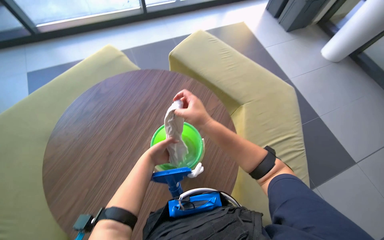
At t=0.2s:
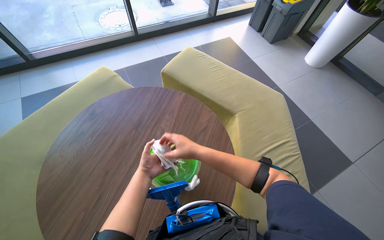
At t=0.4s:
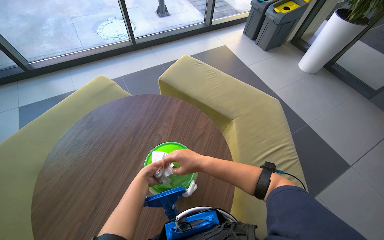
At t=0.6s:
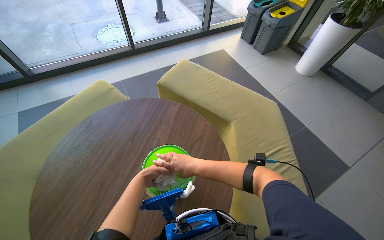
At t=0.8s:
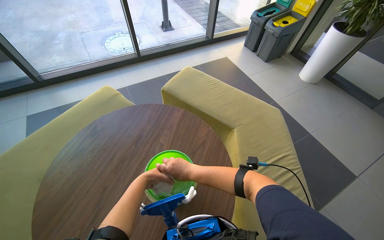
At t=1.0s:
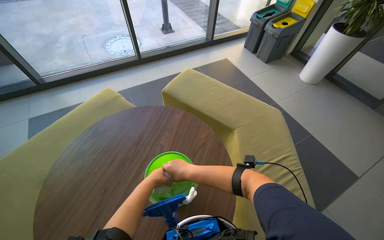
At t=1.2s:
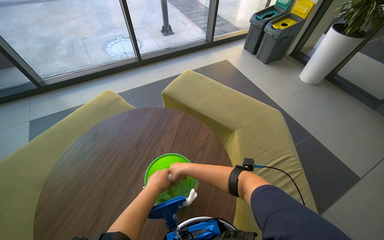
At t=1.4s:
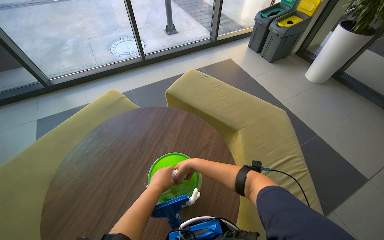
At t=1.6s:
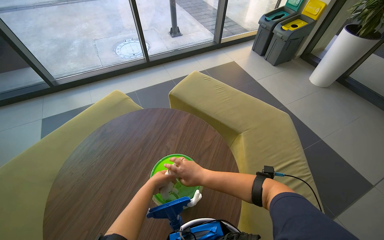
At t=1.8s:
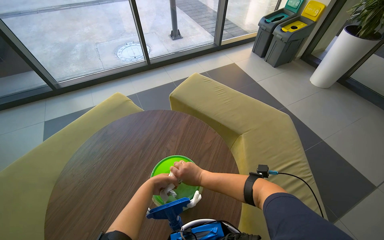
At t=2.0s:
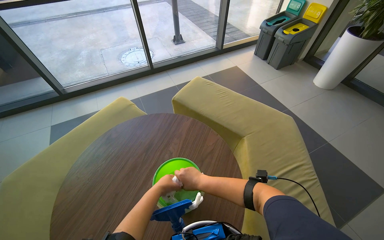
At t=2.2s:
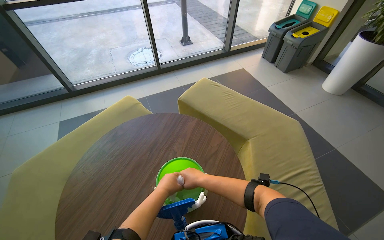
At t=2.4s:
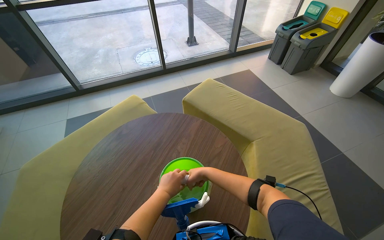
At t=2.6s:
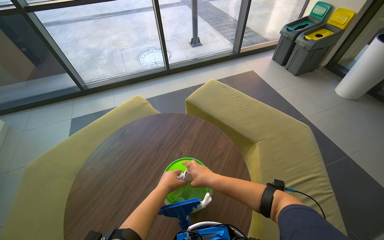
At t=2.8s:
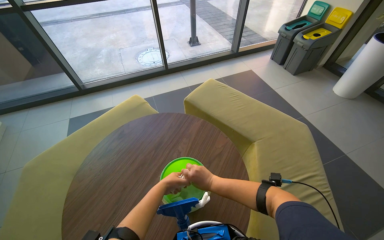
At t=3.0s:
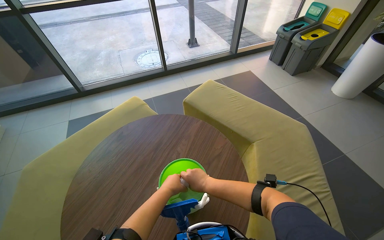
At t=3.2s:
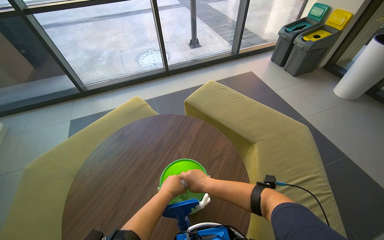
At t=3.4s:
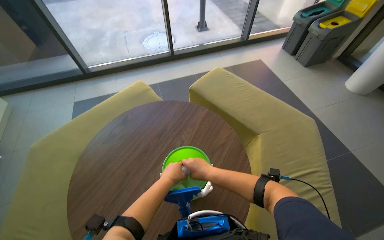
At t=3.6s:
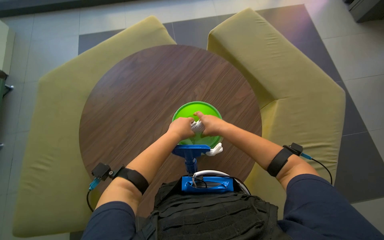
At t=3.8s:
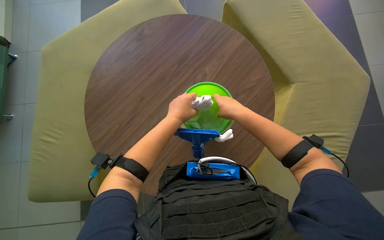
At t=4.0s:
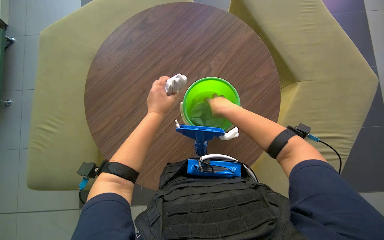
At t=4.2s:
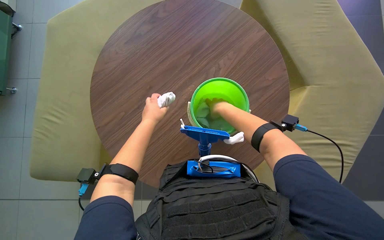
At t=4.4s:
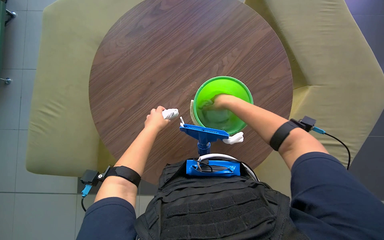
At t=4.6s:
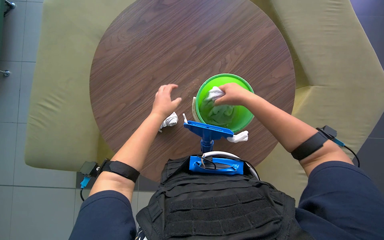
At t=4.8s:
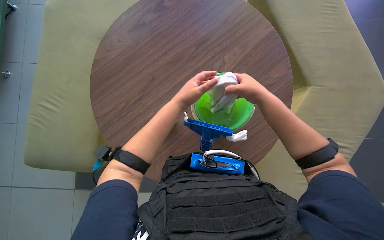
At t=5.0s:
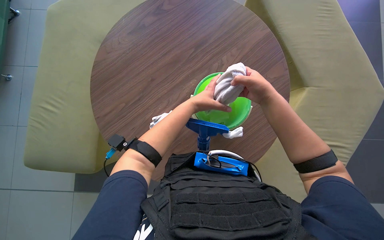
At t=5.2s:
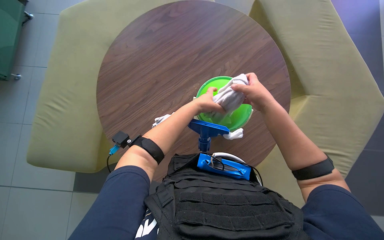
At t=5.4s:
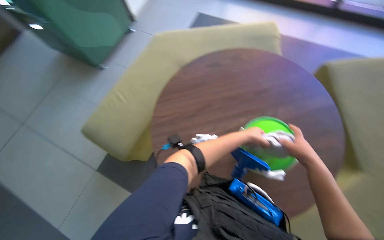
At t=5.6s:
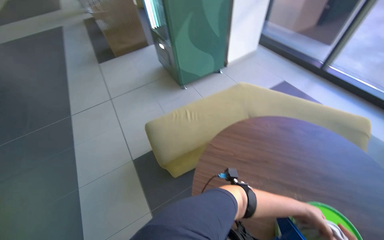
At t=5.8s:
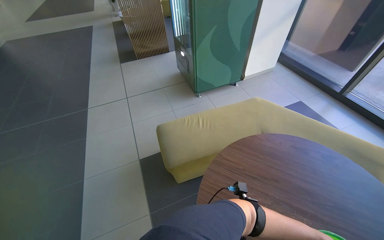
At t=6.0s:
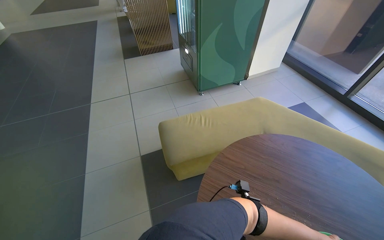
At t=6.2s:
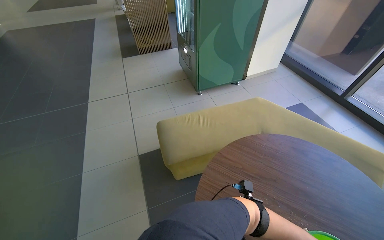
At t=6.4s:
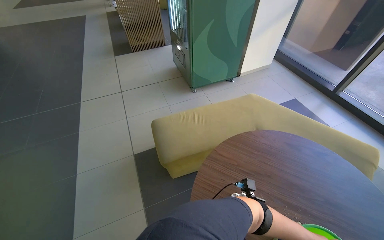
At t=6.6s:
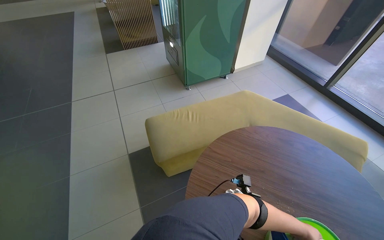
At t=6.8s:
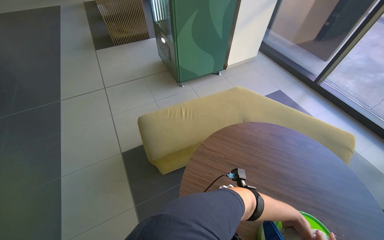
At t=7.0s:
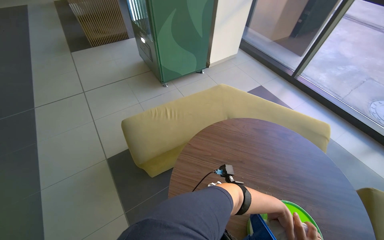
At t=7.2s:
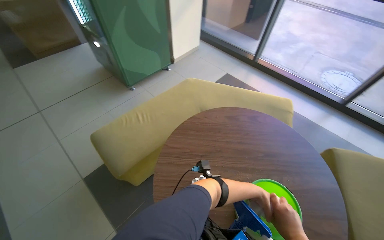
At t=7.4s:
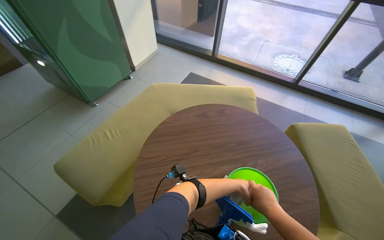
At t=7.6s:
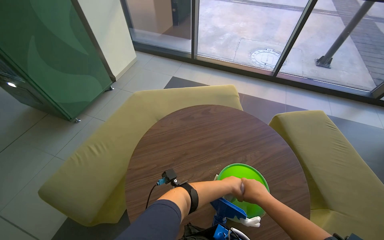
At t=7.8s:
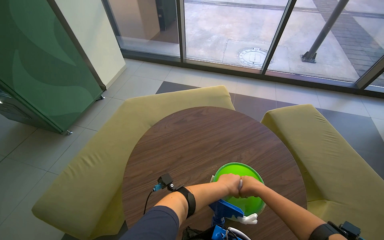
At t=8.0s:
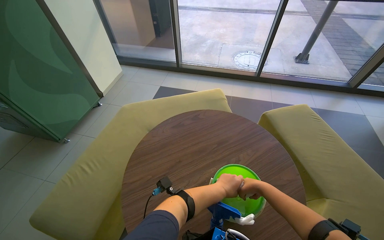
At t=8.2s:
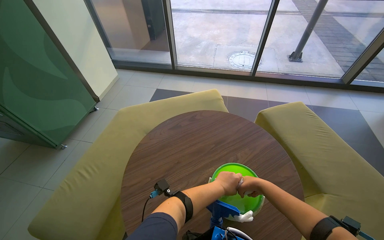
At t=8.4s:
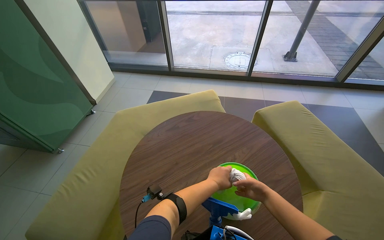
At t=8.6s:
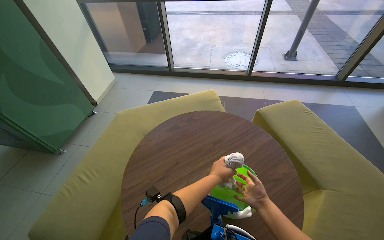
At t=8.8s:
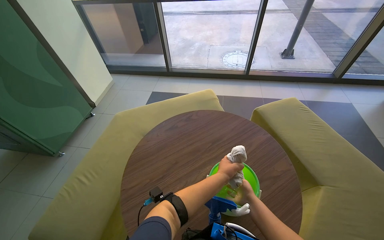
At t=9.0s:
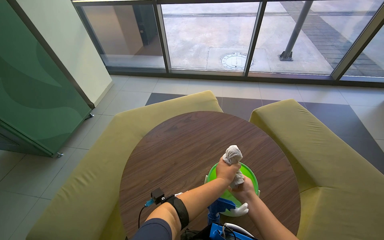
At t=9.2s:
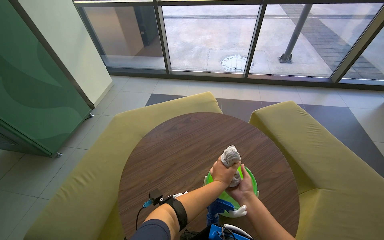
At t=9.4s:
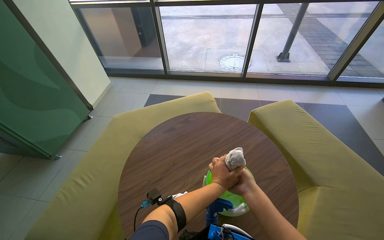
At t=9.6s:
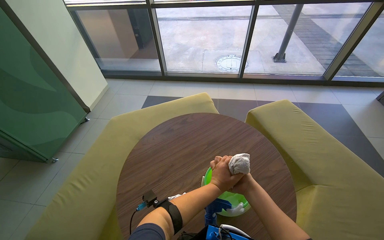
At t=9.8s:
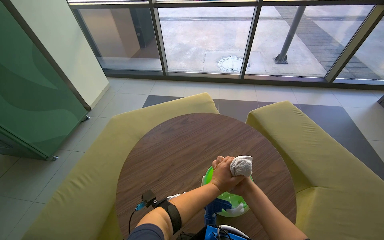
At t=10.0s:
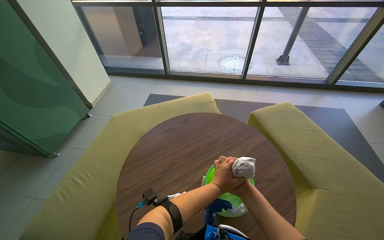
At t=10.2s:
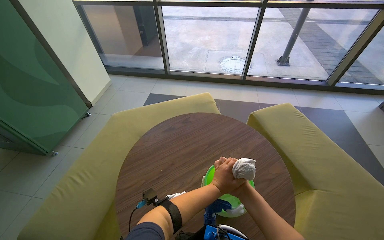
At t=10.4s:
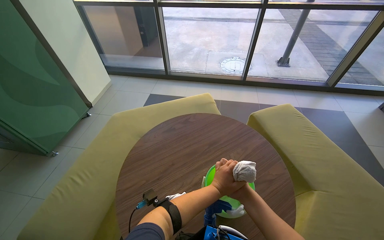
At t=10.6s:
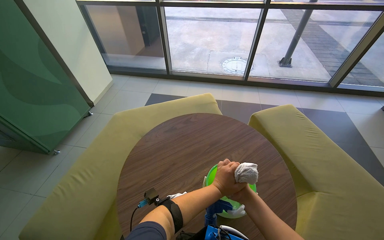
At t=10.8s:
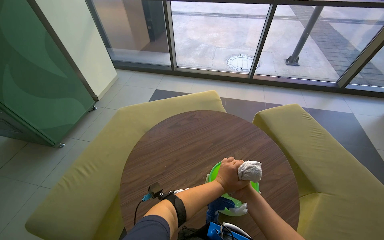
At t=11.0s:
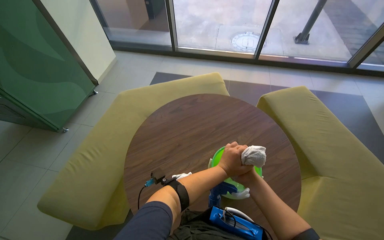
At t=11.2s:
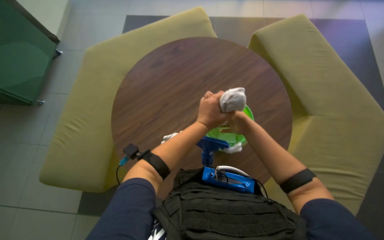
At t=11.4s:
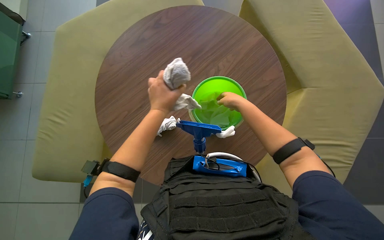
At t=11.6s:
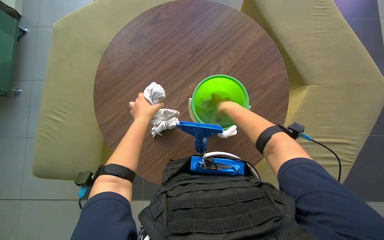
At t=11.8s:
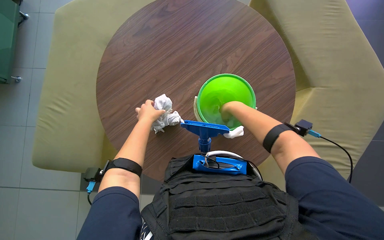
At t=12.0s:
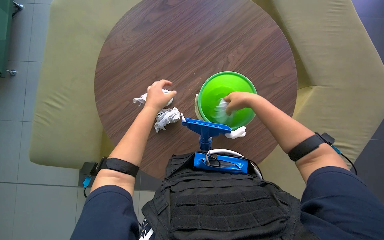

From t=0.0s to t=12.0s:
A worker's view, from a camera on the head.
Job: preparing cleaning supplies.
The whole recording: Preparing squeegee and cloth. The worker attaches a cloth to the squeegee tool, then dips it into the bucket and wrings it out.
From t=0.0s to t=1.6s: The view tilts some 10 degrees upward.
From t=1.6s to t=3.0s: The hands are busy where they are.
From t=3.0s to t=4.4s: The view tilts about 35 degrees downward.
From t=4.4s to t=6.0s: The wearer's head swings some 65 degrees to the left. The wearer looks approximately 25 degrees further upward.
From t=6.0s to t=7.6s: The wearer's head swings about 50 degrees to the right.
From t=7.6s to t=9.0s: The left hand travels nearer to the camera by some 10 cm.
From t=10.4s to t=12.0s: The camera pitches downward, by about 35 degrees.

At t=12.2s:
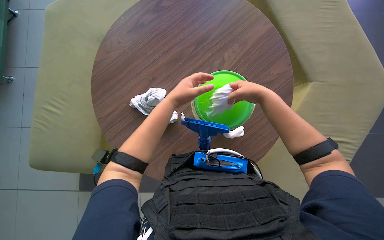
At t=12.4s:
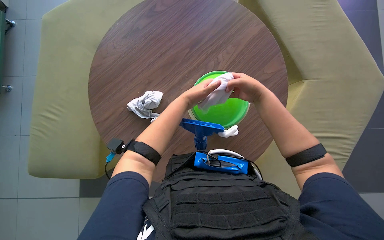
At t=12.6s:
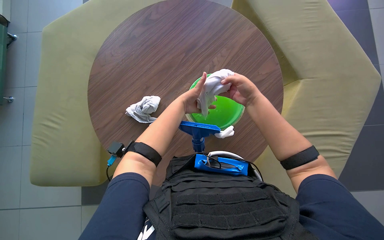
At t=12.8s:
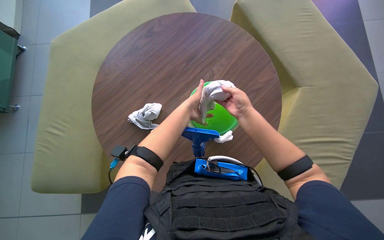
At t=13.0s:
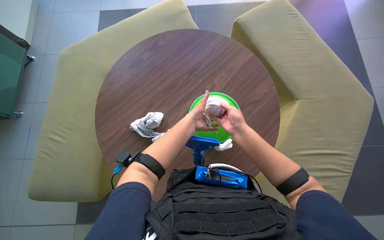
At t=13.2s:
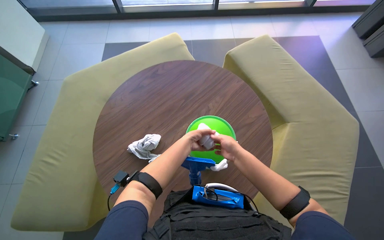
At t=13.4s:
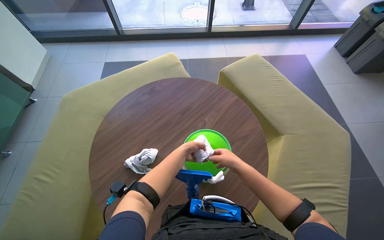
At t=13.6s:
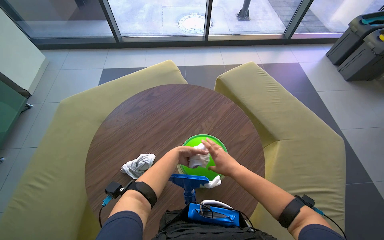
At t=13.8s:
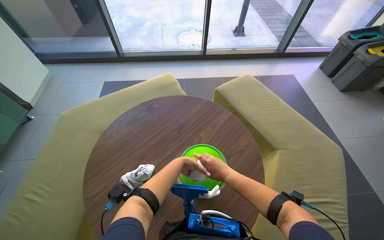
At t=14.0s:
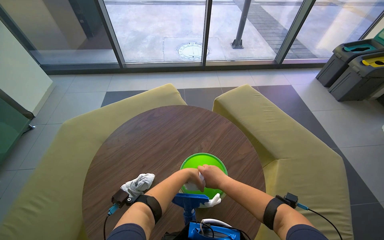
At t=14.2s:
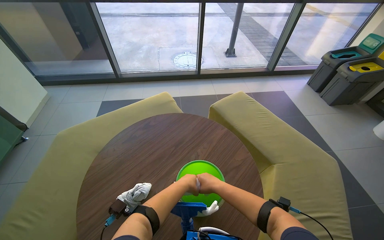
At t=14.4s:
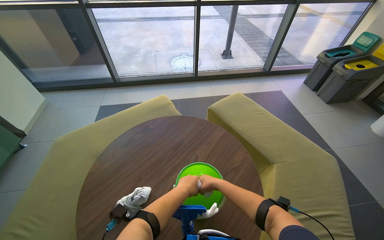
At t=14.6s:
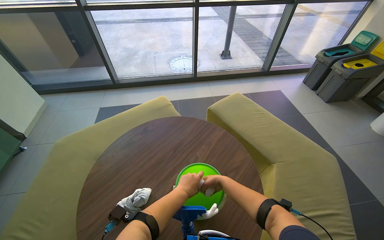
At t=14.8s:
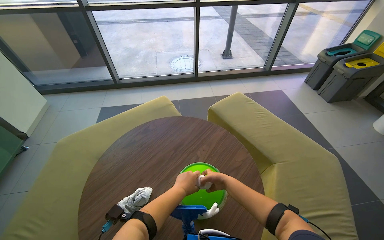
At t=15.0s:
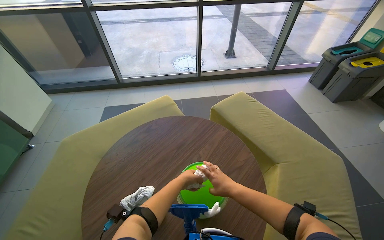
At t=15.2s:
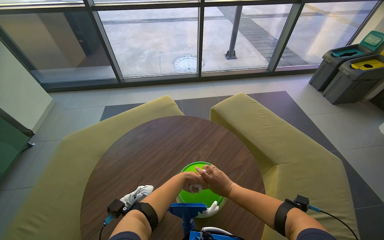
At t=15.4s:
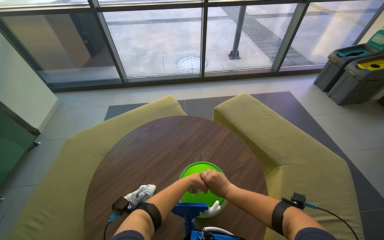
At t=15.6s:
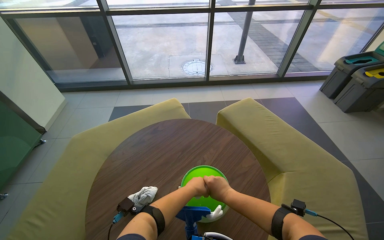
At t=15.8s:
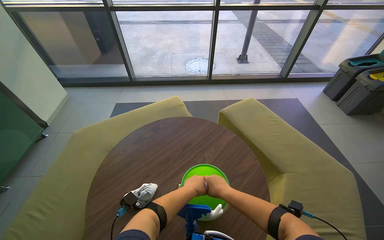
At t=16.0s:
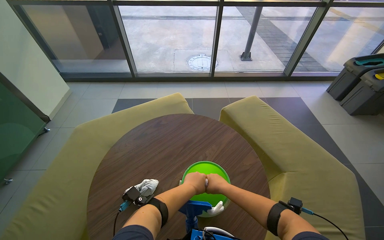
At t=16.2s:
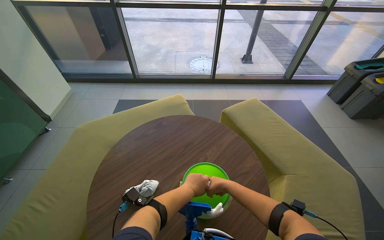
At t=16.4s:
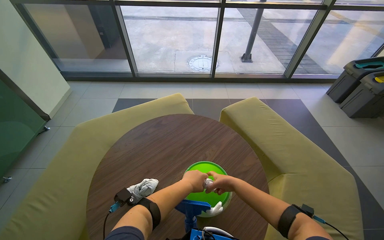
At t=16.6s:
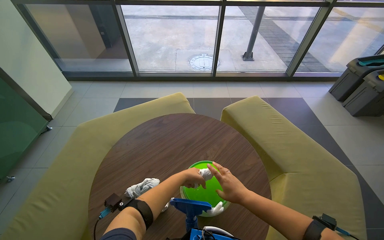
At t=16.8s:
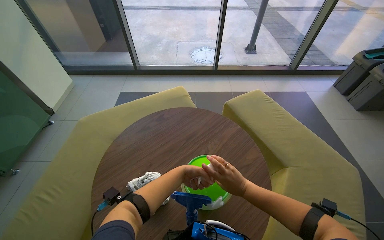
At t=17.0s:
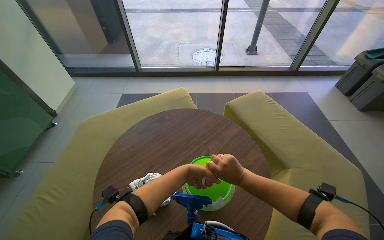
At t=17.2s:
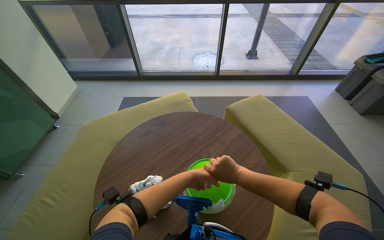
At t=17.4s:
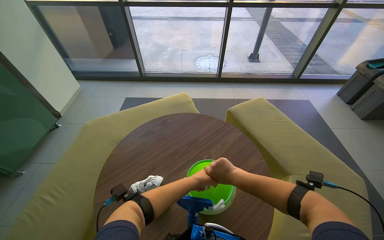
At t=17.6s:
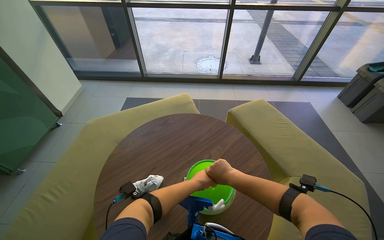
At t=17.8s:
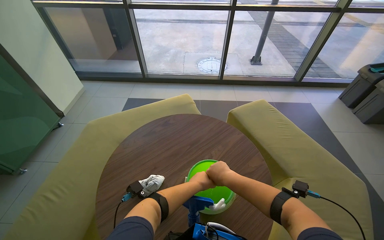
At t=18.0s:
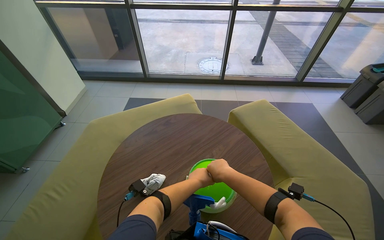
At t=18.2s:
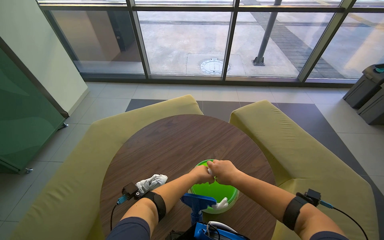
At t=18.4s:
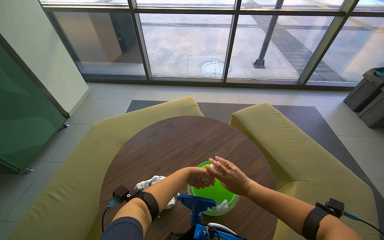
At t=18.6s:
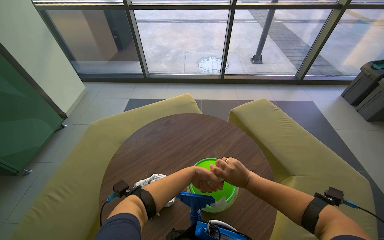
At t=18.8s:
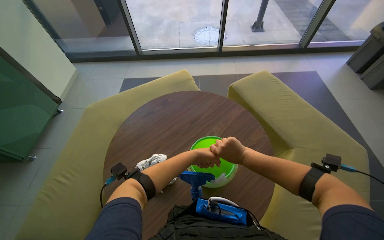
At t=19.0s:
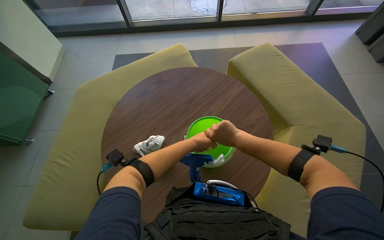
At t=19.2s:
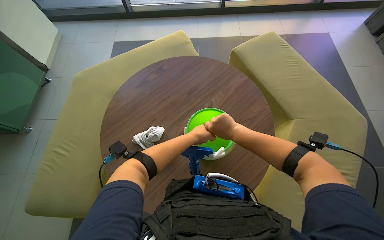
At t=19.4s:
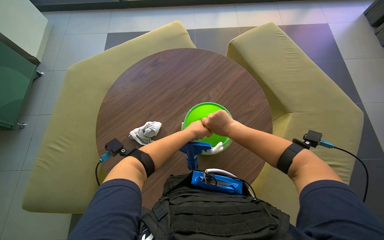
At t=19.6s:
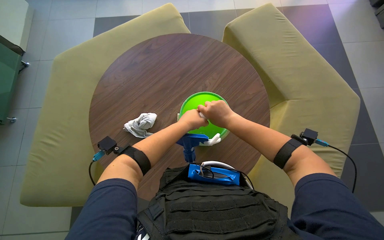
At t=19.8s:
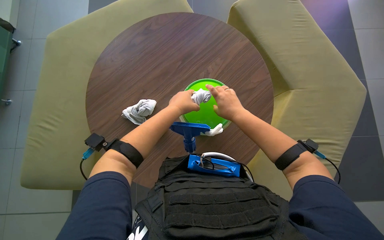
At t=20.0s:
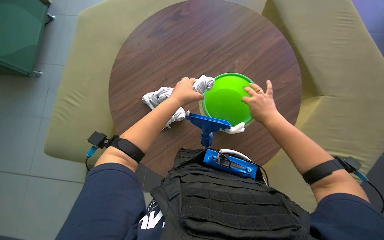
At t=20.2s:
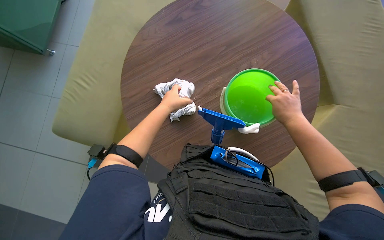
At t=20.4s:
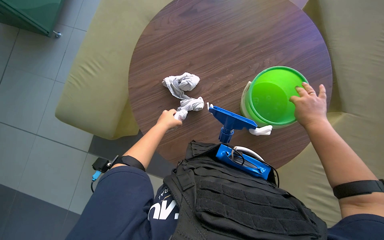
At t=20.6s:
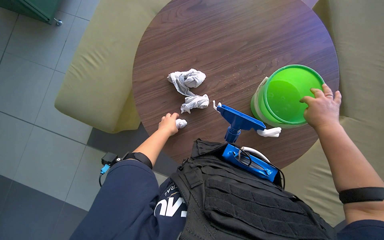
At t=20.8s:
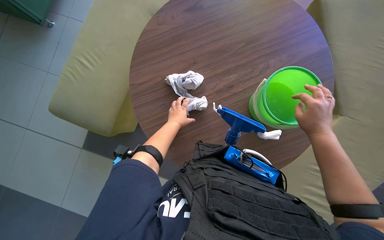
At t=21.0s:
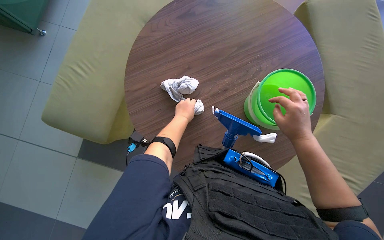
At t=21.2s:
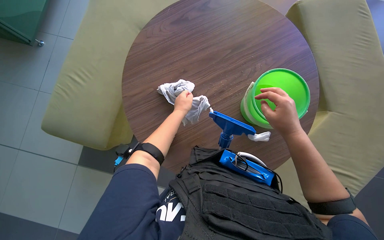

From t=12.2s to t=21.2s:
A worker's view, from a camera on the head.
Job: preparing cleaning supplies.
The whole recording: Preparing squeegee and cloth. The worker attaches a cloth to the squeegee tool, then dips it into the bucket and wrings it out.
From t=12.2s to t=13.8s: The camera pitches upward, by about 30 degrees.
From t=15.2s to t=18.2s: The hands stay close to where they were, moving slightly.
From t=18.2s to t=19.8s: The view tilts roughly 30 degrees downward.
From t=19.8s to t=21.2s: The left hand heads farther from the camera, covering about 10 cm.
